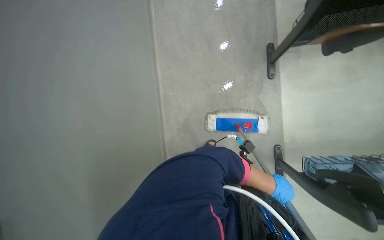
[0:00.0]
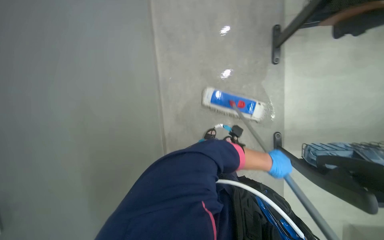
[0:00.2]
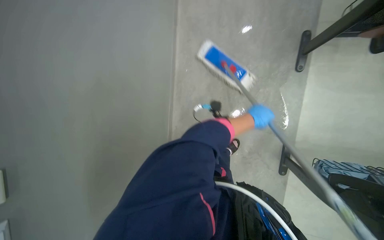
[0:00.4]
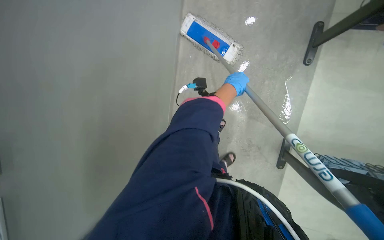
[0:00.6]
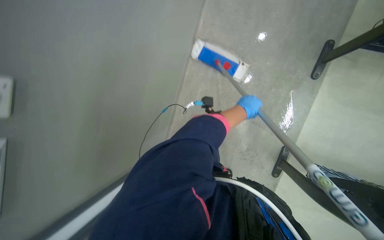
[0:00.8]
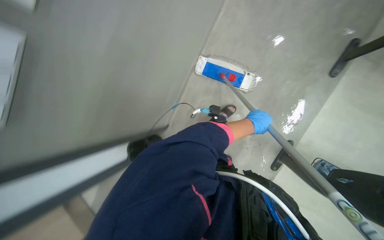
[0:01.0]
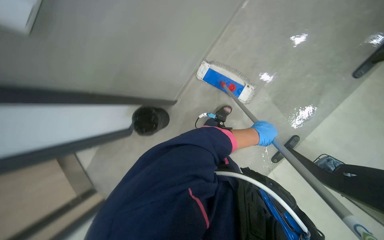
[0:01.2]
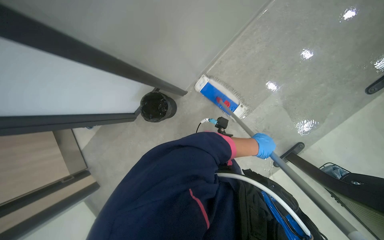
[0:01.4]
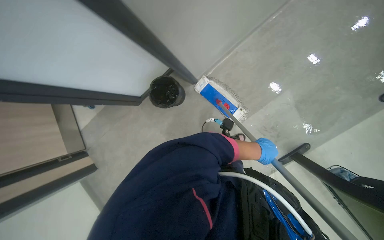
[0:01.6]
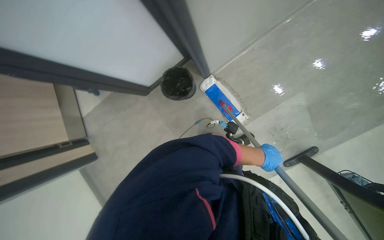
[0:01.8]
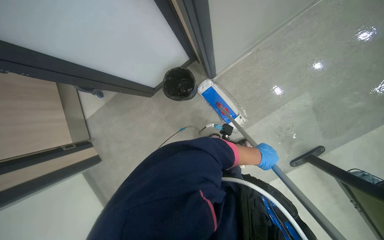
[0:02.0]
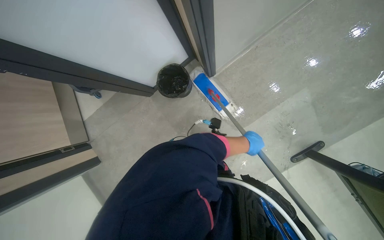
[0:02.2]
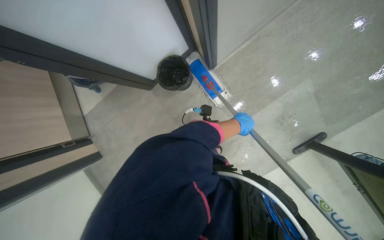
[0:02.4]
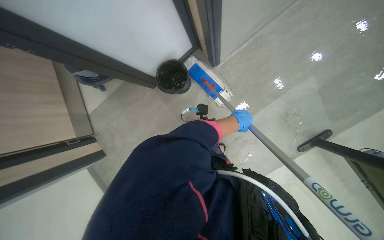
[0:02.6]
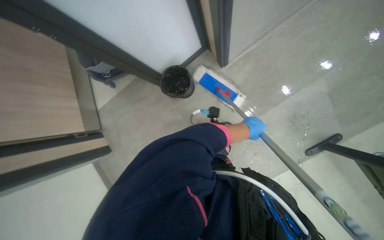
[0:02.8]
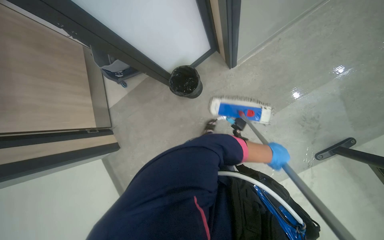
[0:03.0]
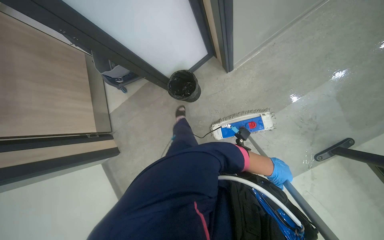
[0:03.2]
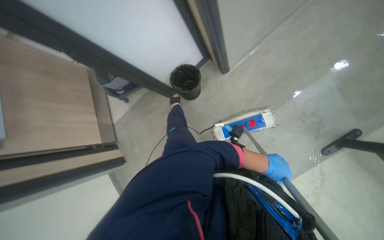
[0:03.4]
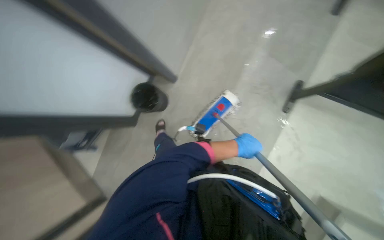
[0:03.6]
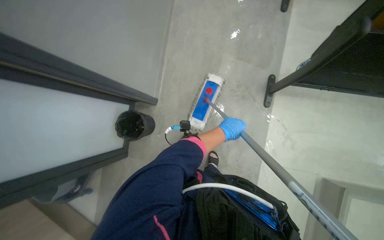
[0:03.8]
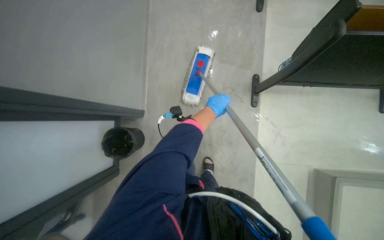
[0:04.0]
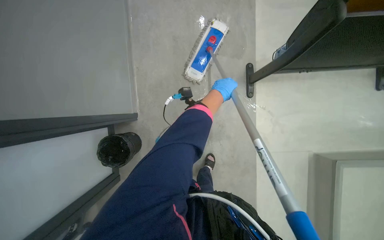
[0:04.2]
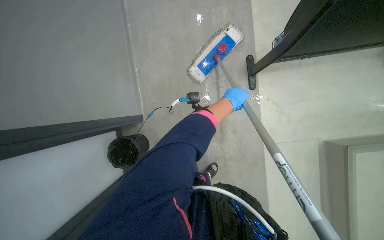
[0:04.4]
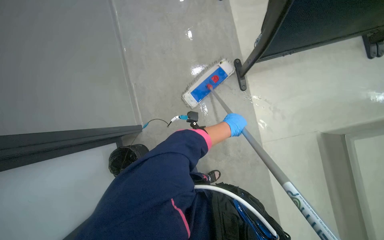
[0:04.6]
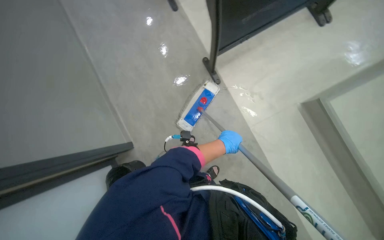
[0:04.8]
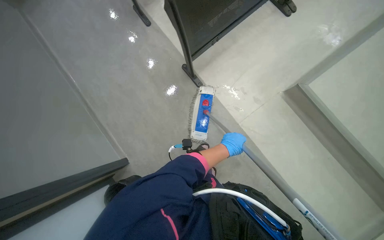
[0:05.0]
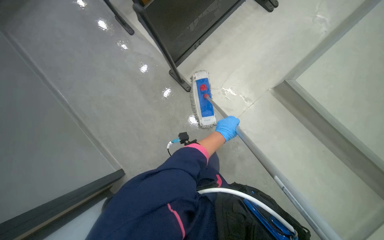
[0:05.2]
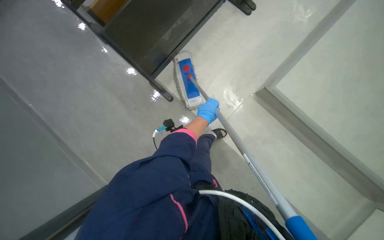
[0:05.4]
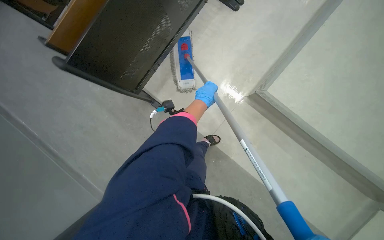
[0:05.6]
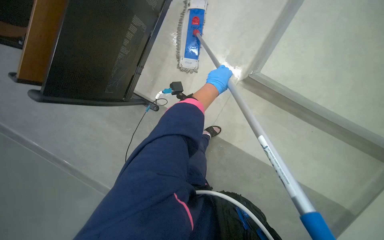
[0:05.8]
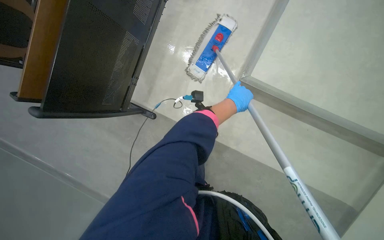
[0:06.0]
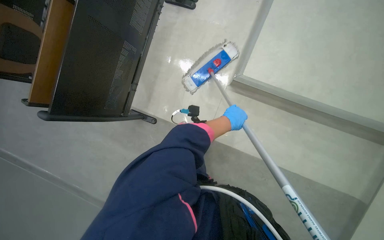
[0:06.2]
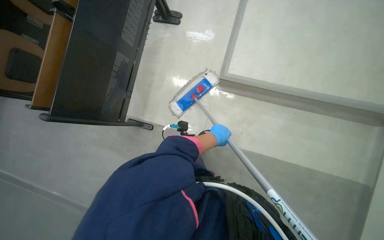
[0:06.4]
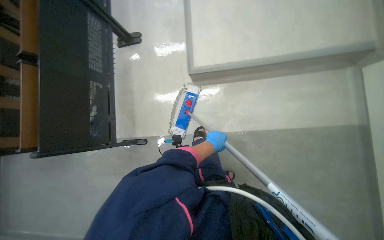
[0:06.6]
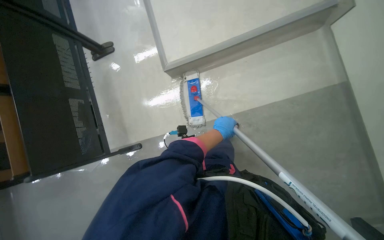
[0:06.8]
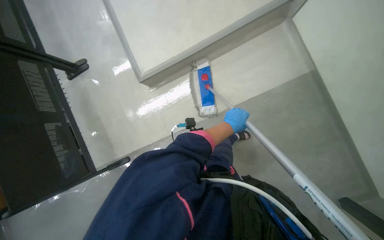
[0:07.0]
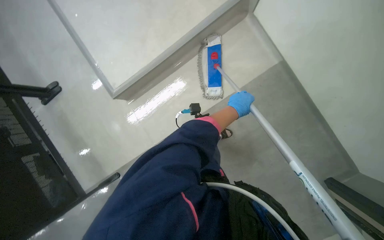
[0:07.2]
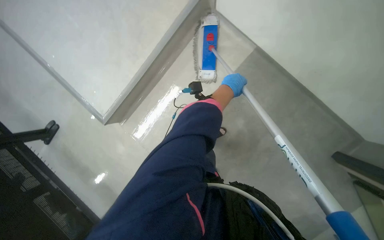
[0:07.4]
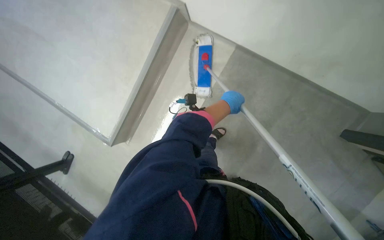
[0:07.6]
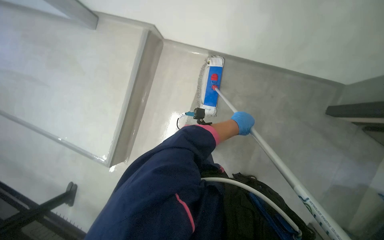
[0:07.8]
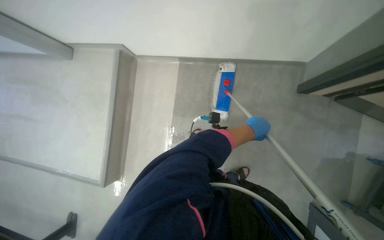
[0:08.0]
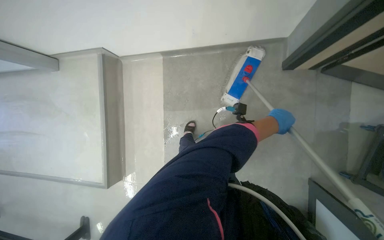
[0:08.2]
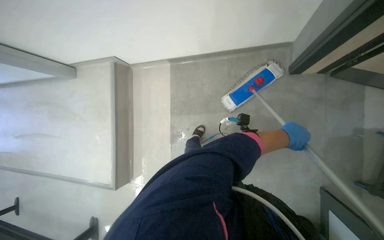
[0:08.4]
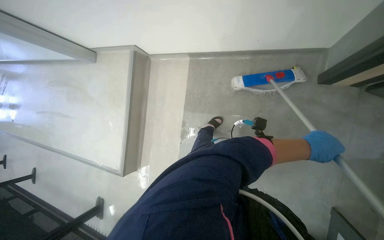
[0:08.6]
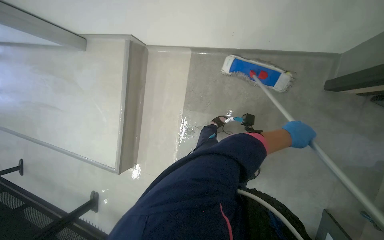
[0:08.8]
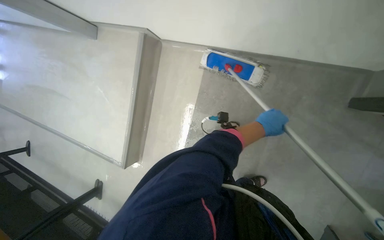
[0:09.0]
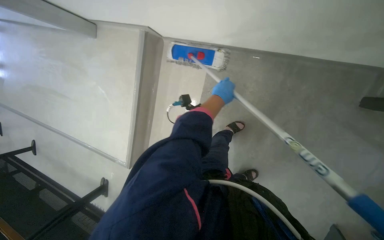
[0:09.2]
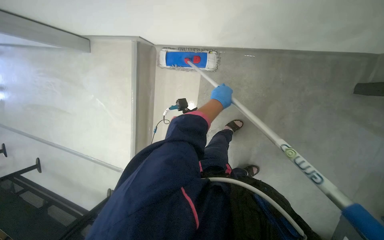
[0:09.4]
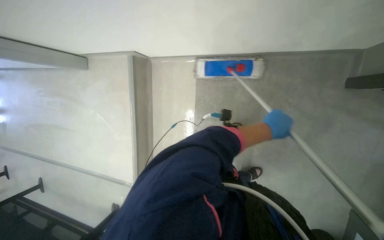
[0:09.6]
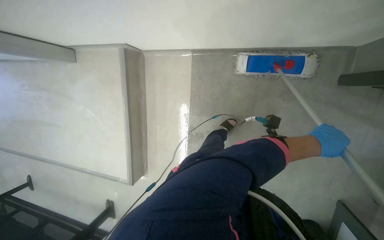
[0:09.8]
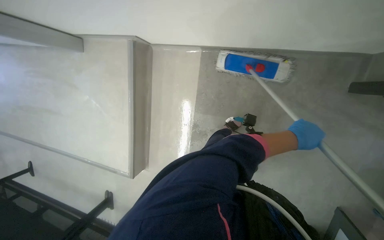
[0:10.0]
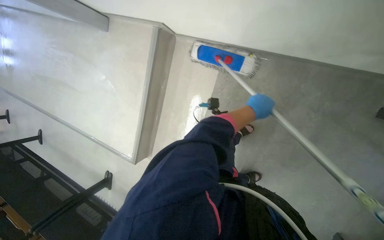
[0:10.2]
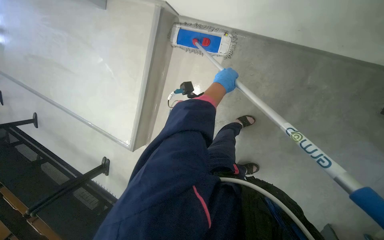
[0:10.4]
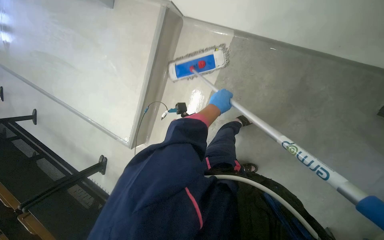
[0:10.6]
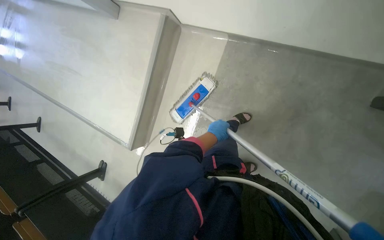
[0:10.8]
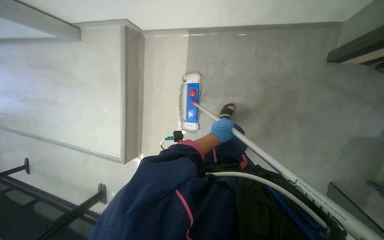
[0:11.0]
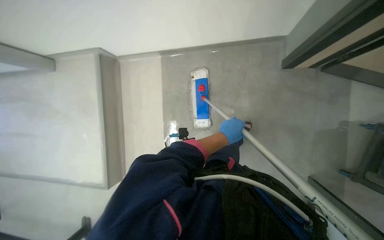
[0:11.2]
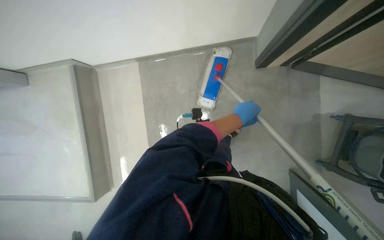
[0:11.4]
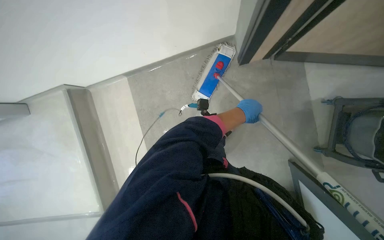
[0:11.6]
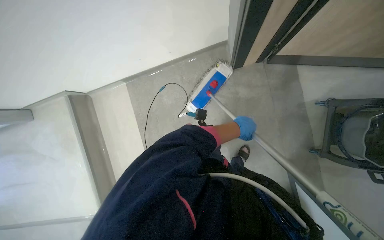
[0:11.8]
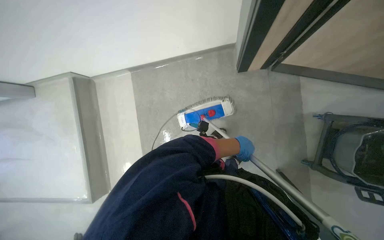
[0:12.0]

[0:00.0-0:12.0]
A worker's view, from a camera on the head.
Job: mopping floor.
The whole recording: Mopping auditorium floor. The worker mops the floor in the auditorium.
0:03.0 to 0:04.4: The head turns to the right by some 65 degrees.
0:04.4 to 0:06.0: The camera travels some 60 cm. Everything in view rotates some 40 degrees counterclockwise.
0:06.0 to 0:07.6: The head travels about 1 m. The view tilts approximately 20 degrees upward. Everything in view rotates roughly 85 degrees counterclockwise.
0:07.6 to 0:09.0: The left hand heads to the right, covering roughly 35 cm.
0:09.0 to 0:10.4: The left hand moves left and right over roughly 25 cm, changing direction 2 times.
0:10.4 to 0:12.0: The head travels about 50 cm. Everything in view rotates about 25 degrees counterclockwise.

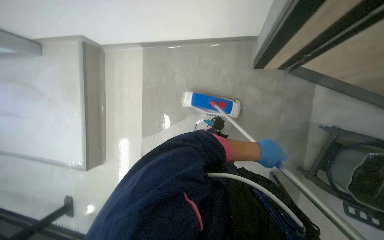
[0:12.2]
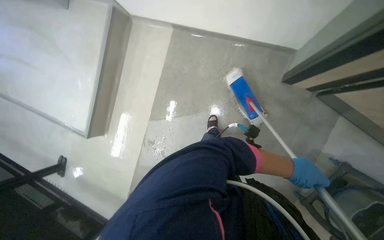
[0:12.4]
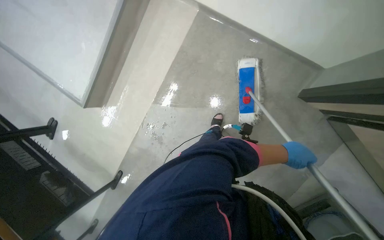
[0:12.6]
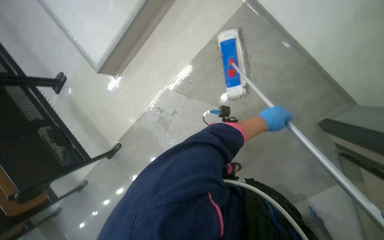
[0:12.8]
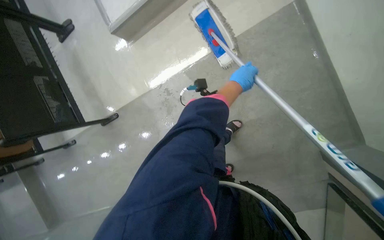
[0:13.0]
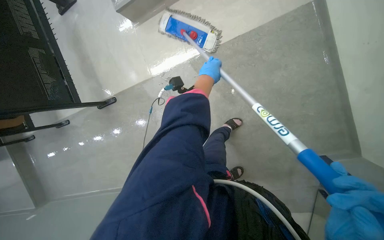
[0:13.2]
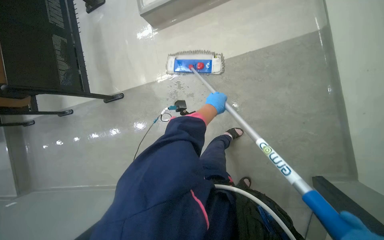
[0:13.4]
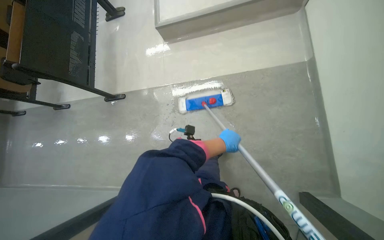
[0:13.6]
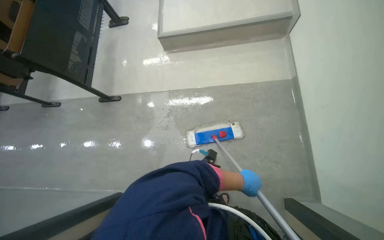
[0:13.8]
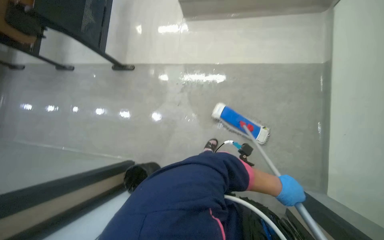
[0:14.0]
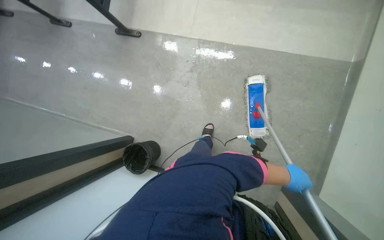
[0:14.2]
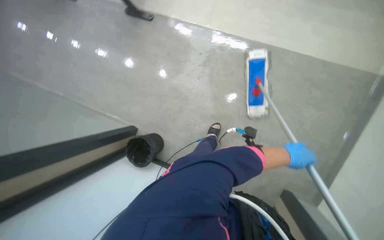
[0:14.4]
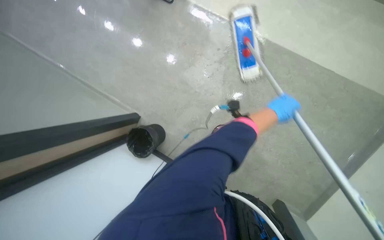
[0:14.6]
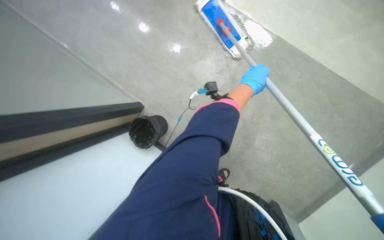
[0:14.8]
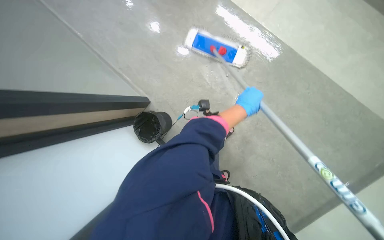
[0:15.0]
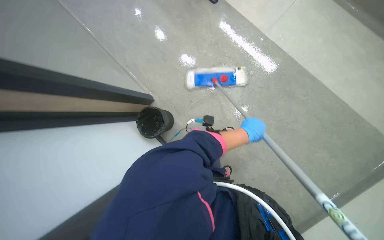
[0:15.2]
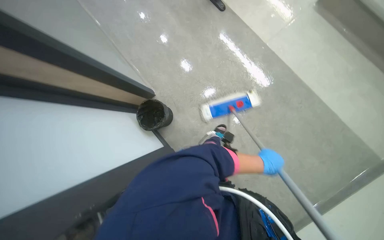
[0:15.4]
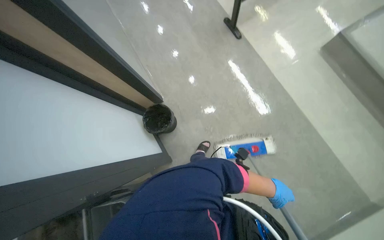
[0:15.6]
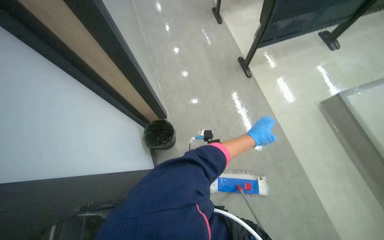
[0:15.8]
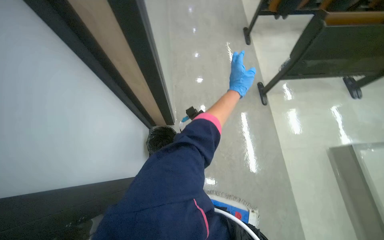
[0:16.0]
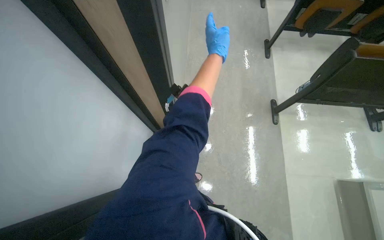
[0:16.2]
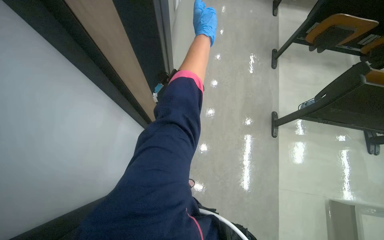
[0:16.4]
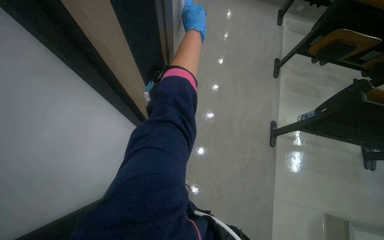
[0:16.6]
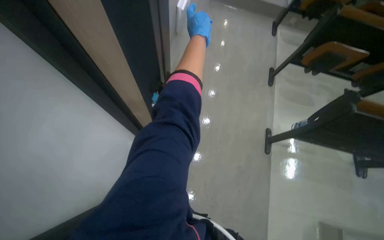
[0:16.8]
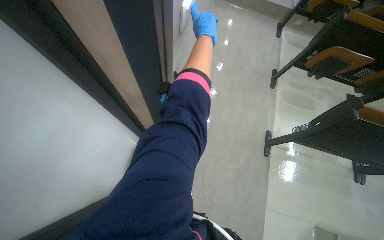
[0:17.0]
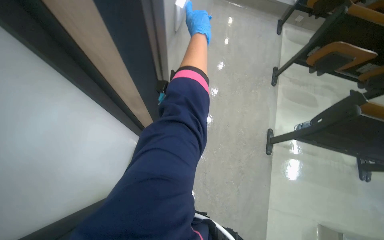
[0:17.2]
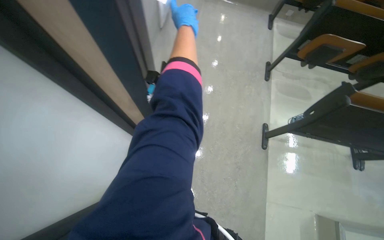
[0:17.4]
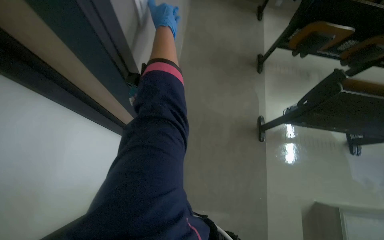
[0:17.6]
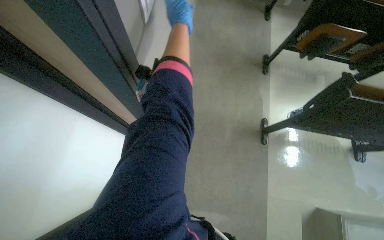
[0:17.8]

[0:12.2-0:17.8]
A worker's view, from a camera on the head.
Job: mopping floor.
The whole recording: Mopping auditorium floor. The worker mops the floor in the auditorium.
0:12.2 to 0:13.6: Everything in view rotates about 55 degrees clockwise.
0:13.6 to 0:15.0: The camera is carried approximately 50 cm. The wearer looks approximately 30 degrees further downward. The scene rotates clockwise by about 40 degrees.
0:15.0 to 0:16.4: The head travels about 50 cm. The scene rotates clockwise by roughly 60 degrees.
0:16.4 to 0:17.8: The left hand shifts some 15 cm up the picture.

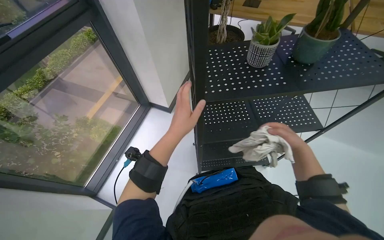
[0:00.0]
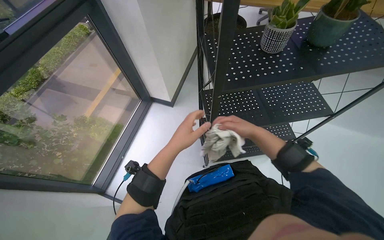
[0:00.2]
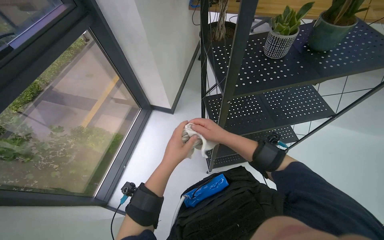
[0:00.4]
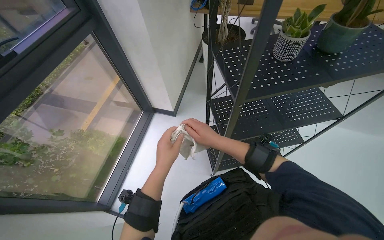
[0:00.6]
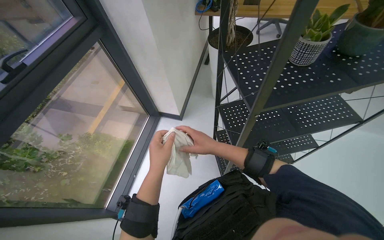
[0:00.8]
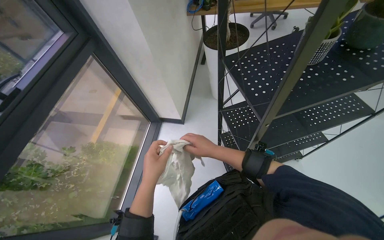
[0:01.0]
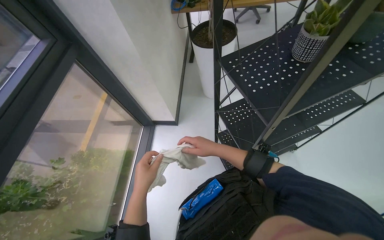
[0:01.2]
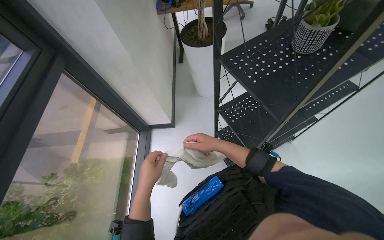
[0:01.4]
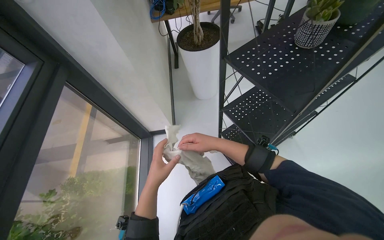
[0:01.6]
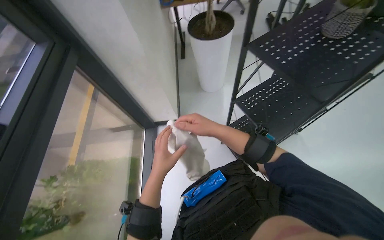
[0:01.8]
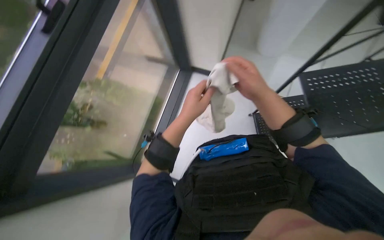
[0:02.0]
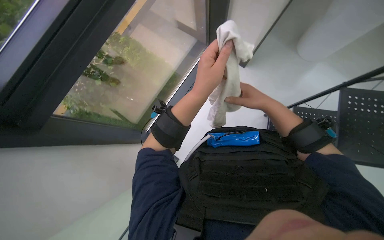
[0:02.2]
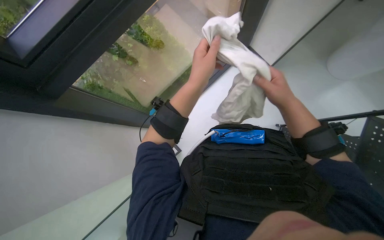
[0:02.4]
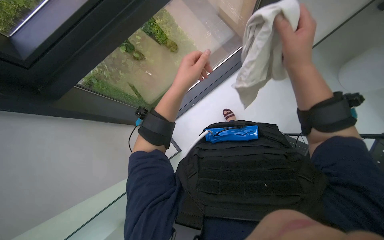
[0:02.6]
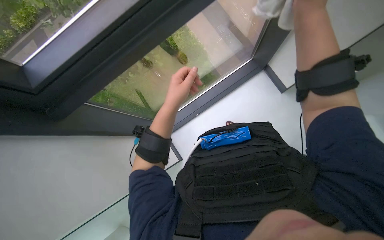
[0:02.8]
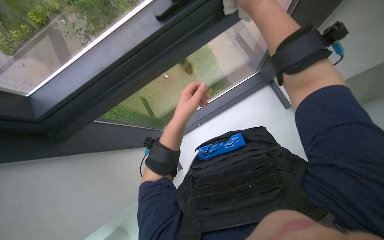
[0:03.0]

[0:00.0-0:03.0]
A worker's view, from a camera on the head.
Job: wiping surfaces.
The whole recording: Wiping window frame. The worker wipes the window frame with a white cloth.
0:00.0 to 0:01.6: Everything in view rotates roughly 25 degrees counterclockwise. The left hand heads to the left and farther from the camera, covering roughly 50 cm. The right hand travels to the left by approximately 60 cm.
0:01.6 to 0:03.0: The left hand travels up the picture by some 10 cm.
